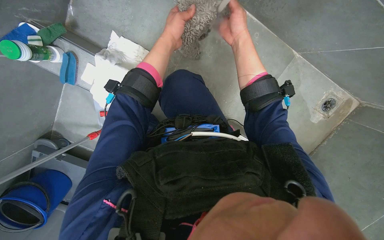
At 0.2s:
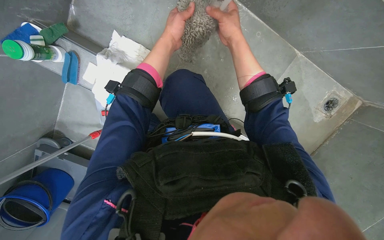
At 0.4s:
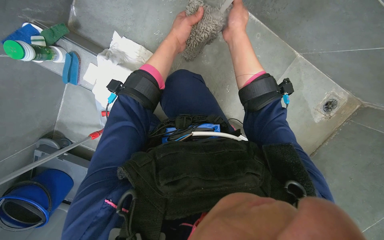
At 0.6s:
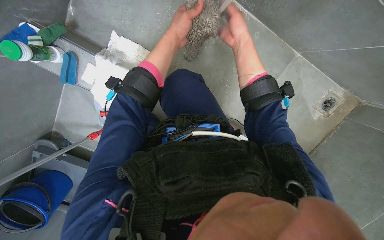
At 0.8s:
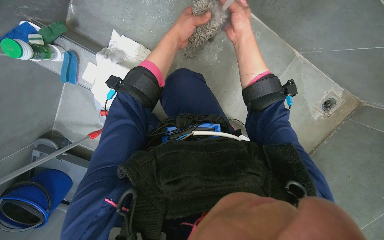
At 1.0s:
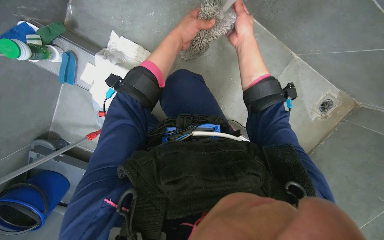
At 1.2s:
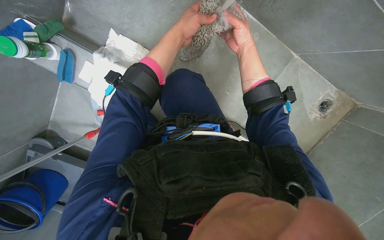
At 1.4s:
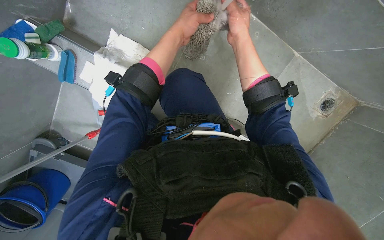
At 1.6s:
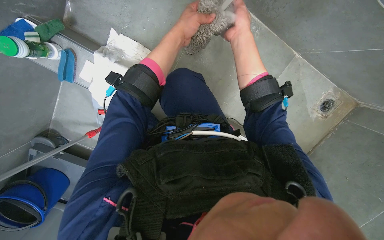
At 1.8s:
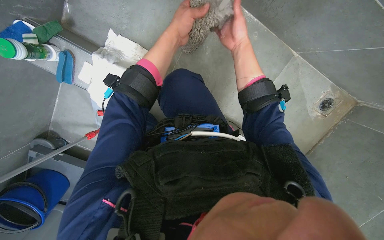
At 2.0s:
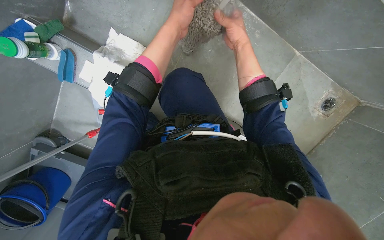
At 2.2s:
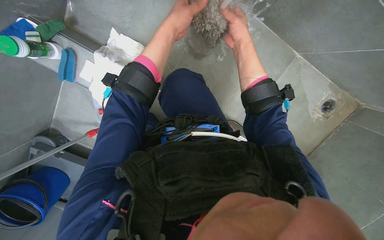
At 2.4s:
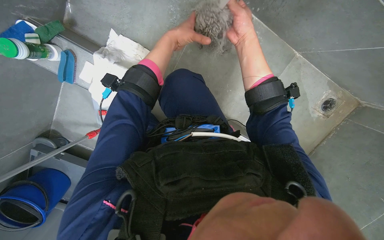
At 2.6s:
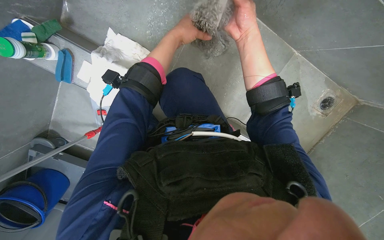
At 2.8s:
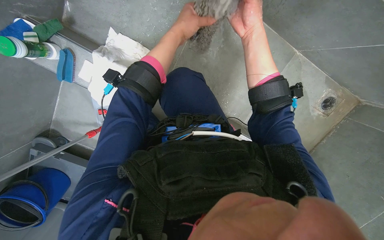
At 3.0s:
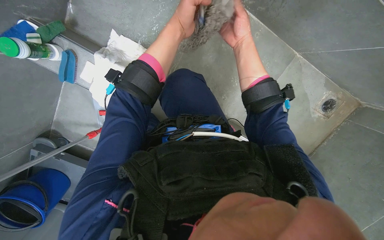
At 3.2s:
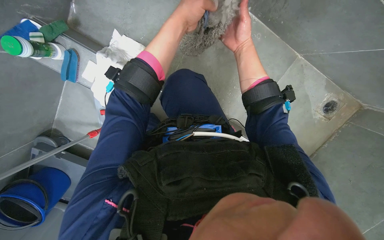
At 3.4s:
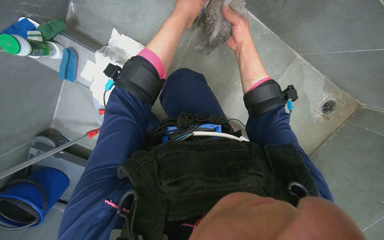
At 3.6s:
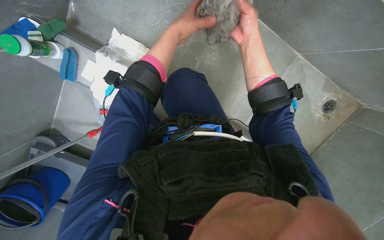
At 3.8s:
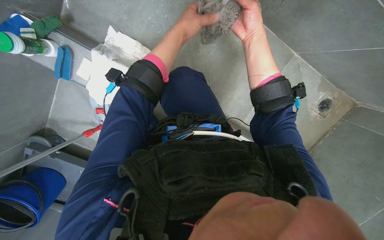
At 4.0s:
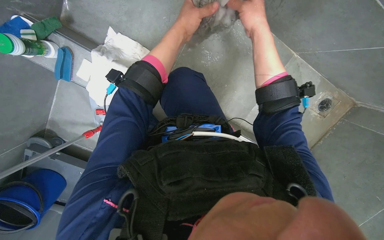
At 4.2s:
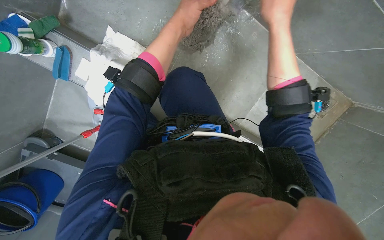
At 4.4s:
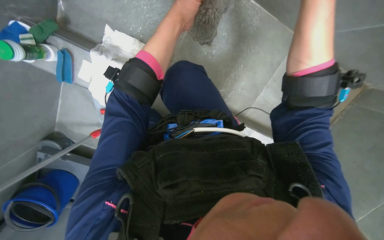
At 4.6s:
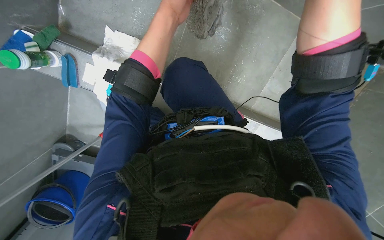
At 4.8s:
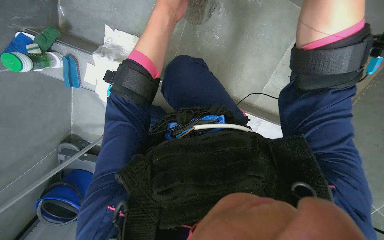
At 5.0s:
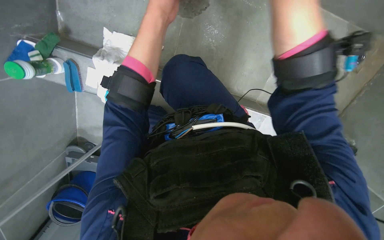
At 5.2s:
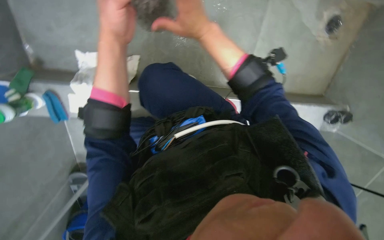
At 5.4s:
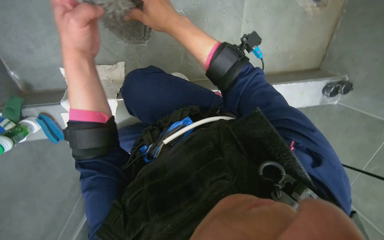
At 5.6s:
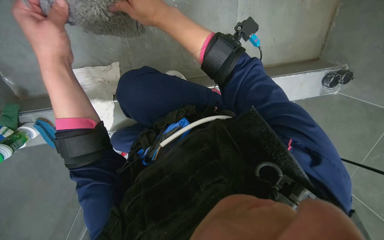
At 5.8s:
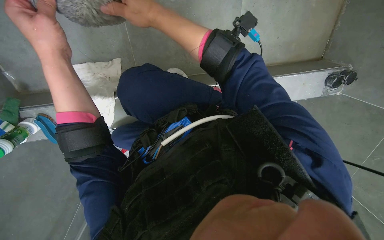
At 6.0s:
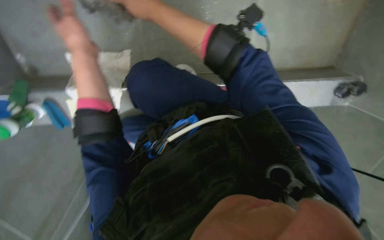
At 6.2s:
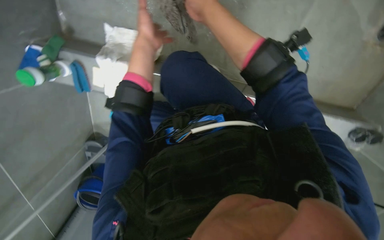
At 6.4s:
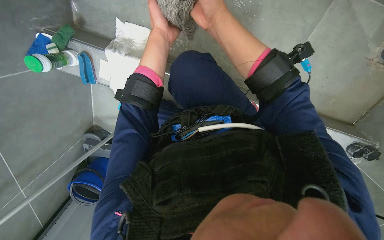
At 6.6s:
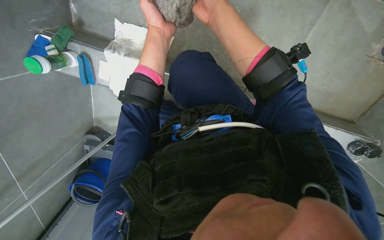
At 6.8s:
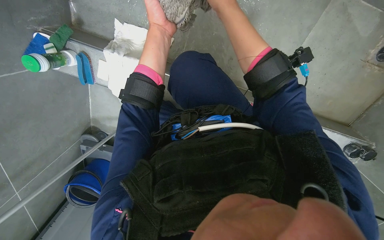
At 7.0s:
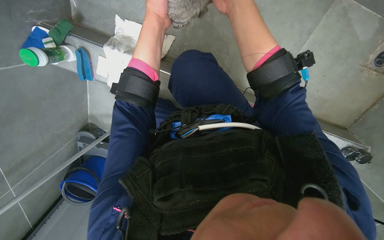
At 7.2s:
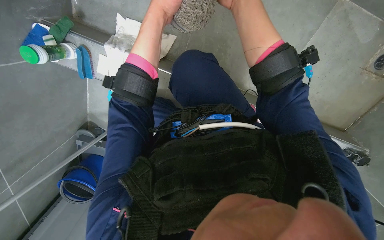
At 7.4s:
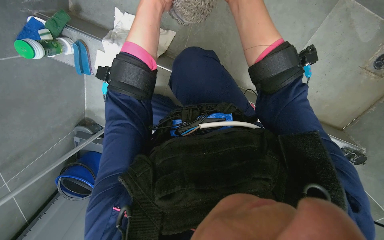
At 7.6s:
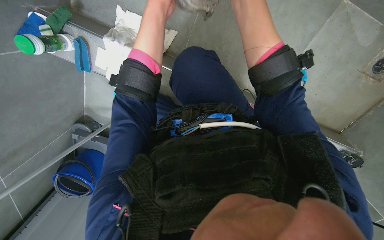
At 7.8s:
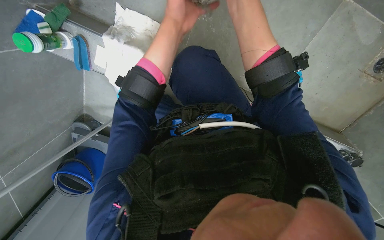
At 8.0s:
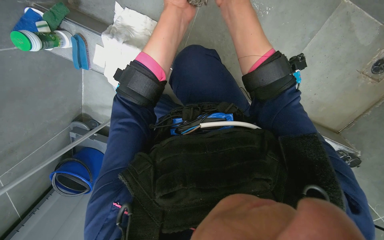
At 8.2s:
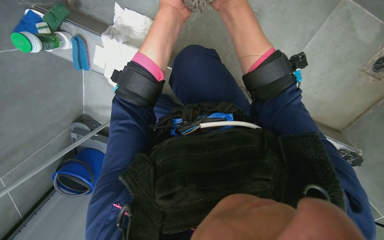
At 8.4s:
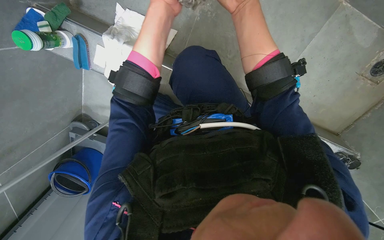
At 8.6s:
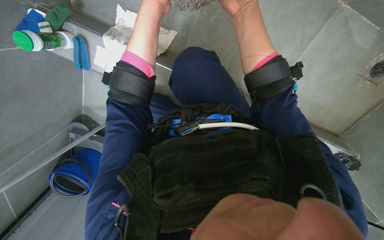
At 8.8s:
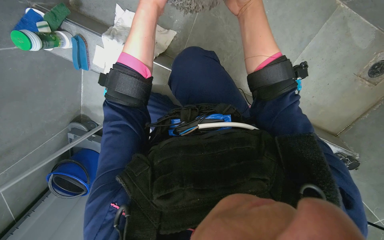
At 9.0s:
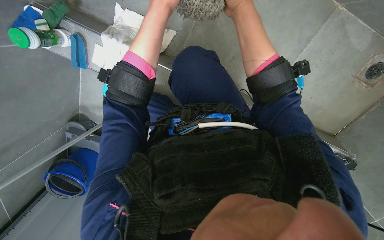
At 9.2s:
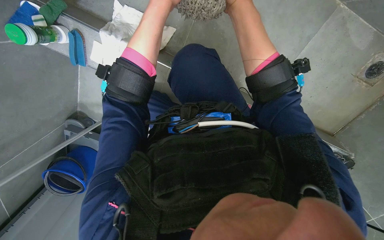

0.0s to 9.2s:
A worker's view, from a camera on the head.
Job: preparing cleaning supplies.
The whole recording: Cleaning mop head. The worker rinses and wrings out the mop head.
0.0s to 3.0s: The hands make small movements and keep their place.
7.6s to 9.2s: The hands work in one place, with small movements.

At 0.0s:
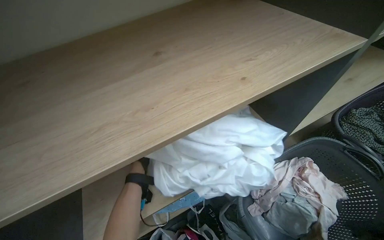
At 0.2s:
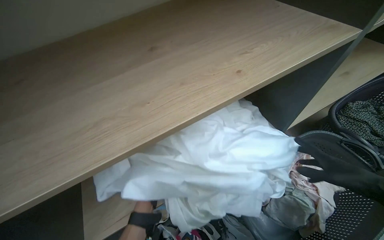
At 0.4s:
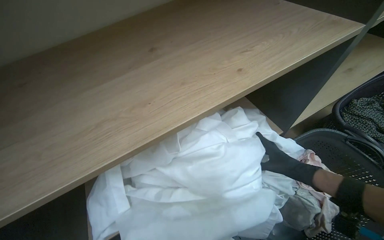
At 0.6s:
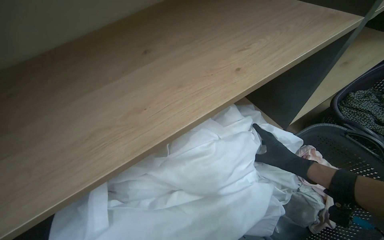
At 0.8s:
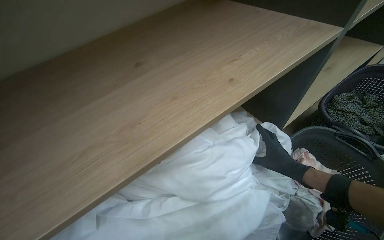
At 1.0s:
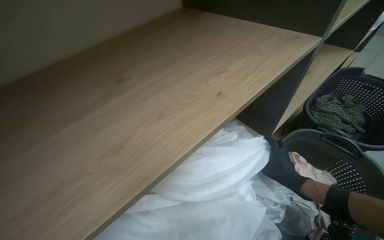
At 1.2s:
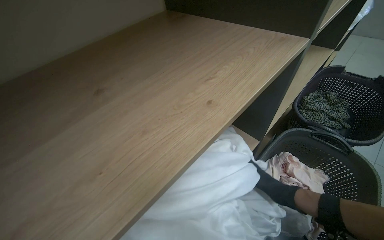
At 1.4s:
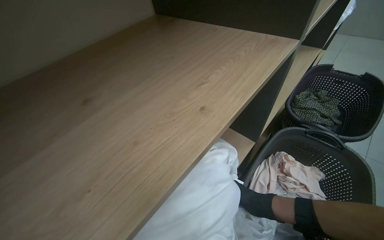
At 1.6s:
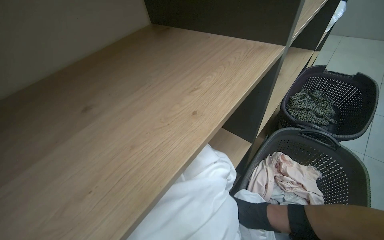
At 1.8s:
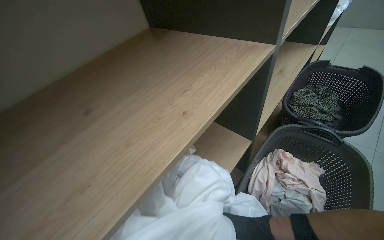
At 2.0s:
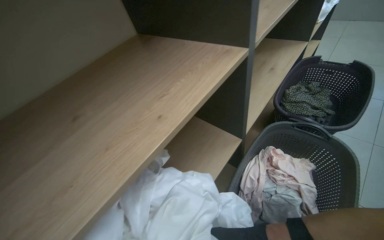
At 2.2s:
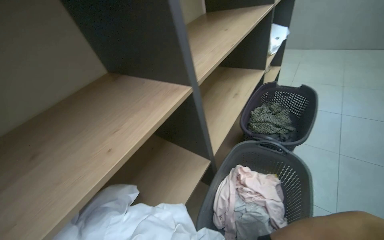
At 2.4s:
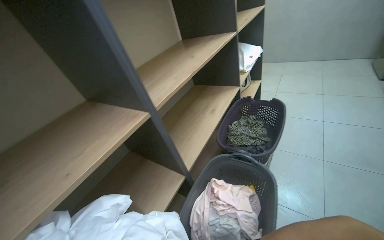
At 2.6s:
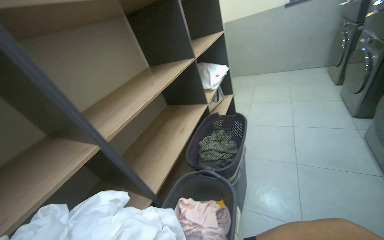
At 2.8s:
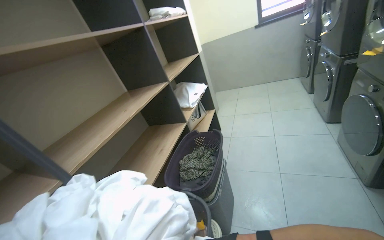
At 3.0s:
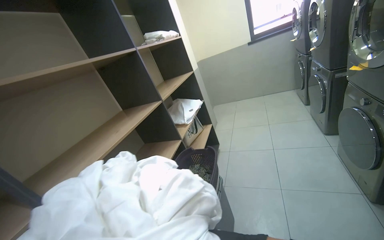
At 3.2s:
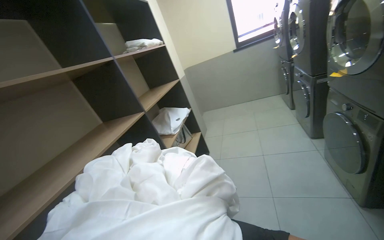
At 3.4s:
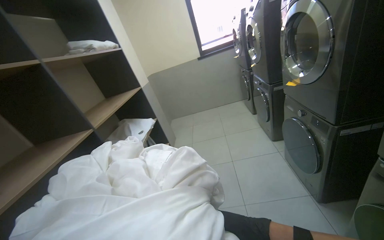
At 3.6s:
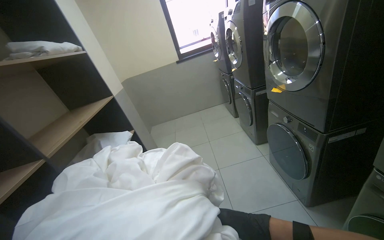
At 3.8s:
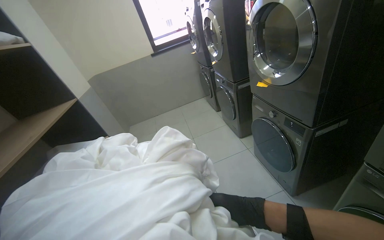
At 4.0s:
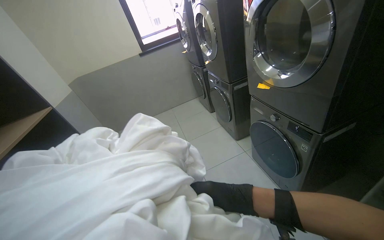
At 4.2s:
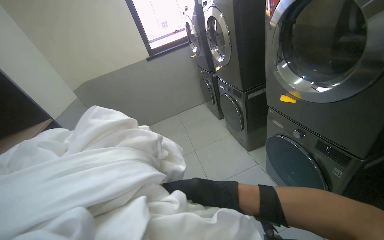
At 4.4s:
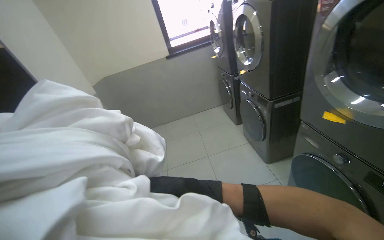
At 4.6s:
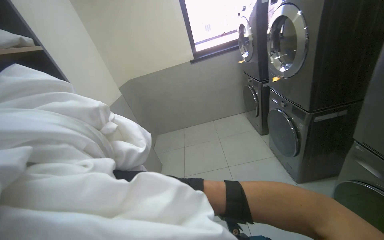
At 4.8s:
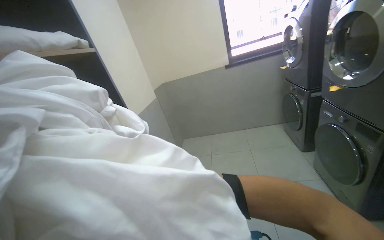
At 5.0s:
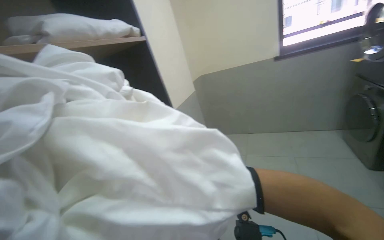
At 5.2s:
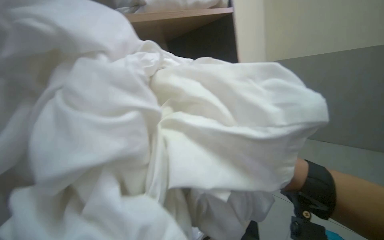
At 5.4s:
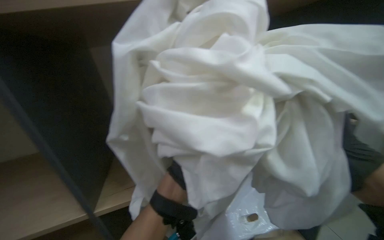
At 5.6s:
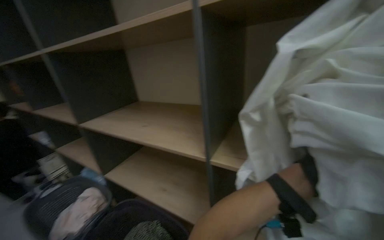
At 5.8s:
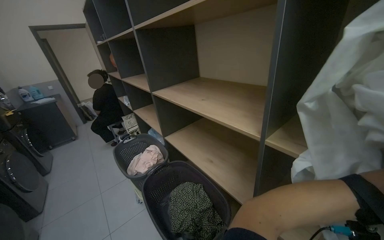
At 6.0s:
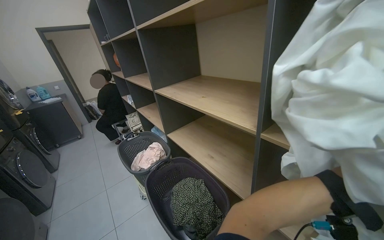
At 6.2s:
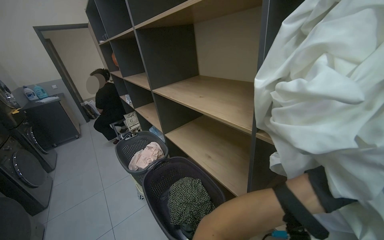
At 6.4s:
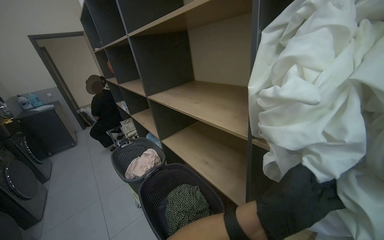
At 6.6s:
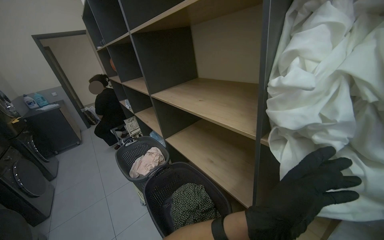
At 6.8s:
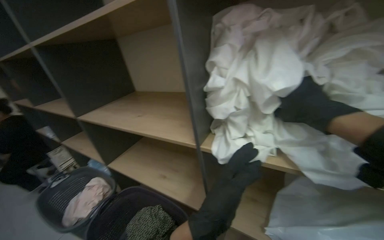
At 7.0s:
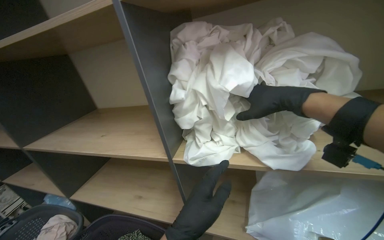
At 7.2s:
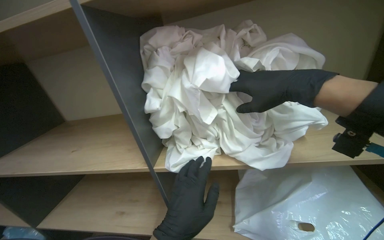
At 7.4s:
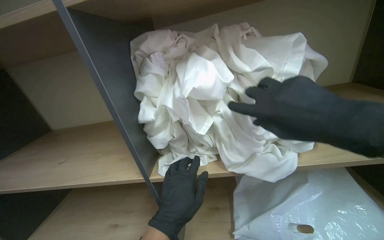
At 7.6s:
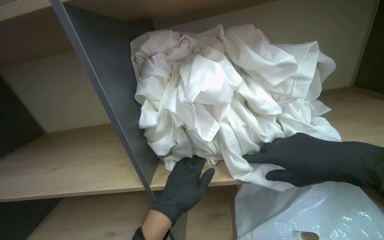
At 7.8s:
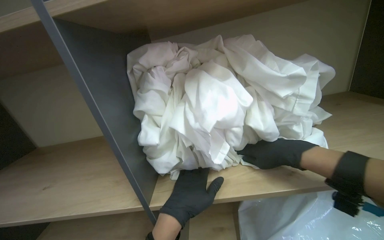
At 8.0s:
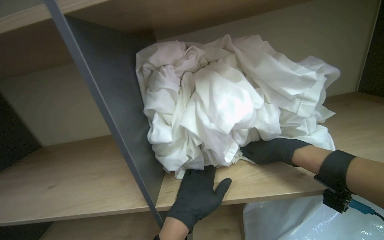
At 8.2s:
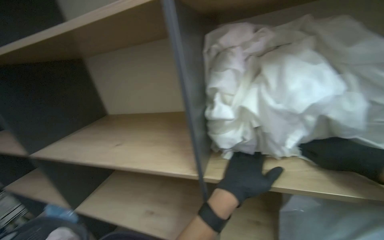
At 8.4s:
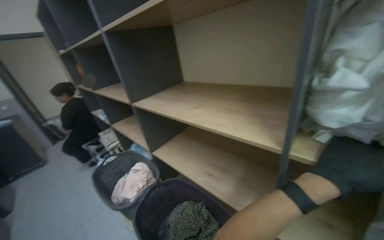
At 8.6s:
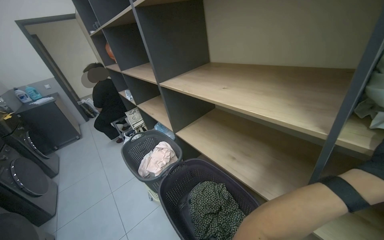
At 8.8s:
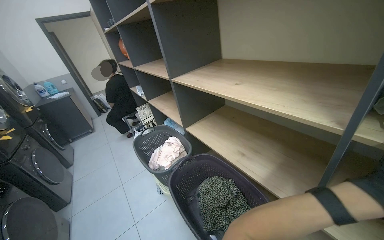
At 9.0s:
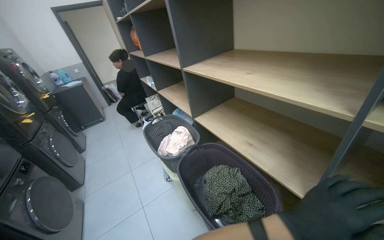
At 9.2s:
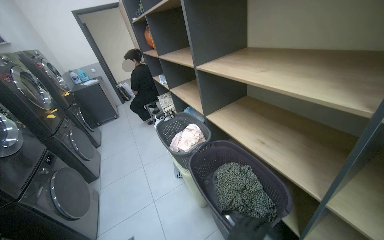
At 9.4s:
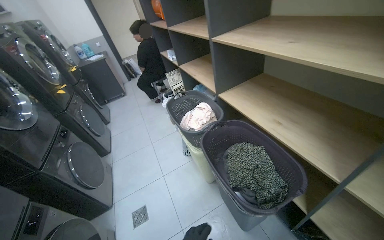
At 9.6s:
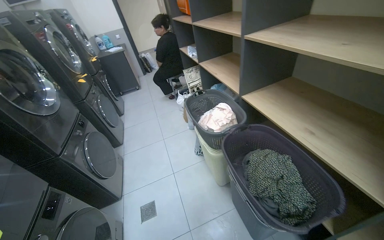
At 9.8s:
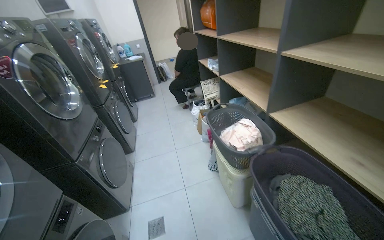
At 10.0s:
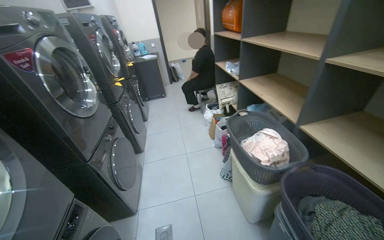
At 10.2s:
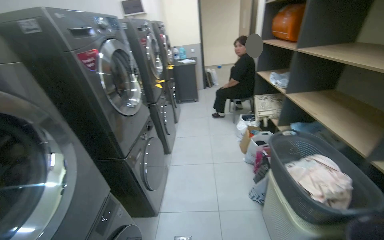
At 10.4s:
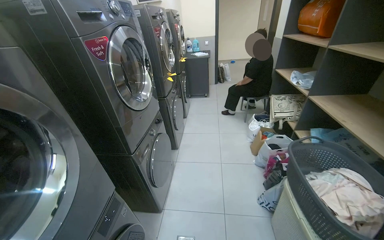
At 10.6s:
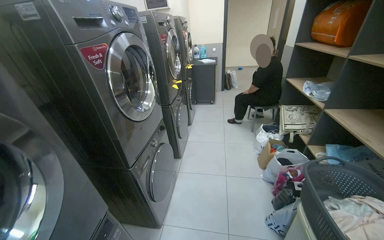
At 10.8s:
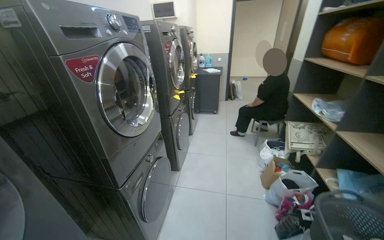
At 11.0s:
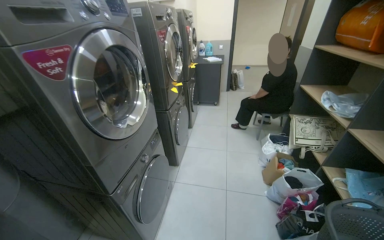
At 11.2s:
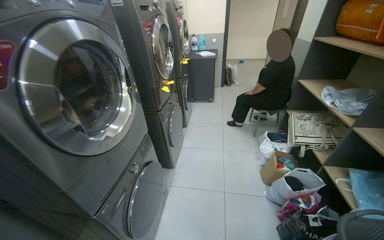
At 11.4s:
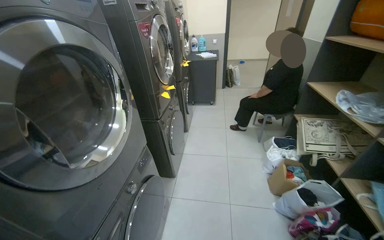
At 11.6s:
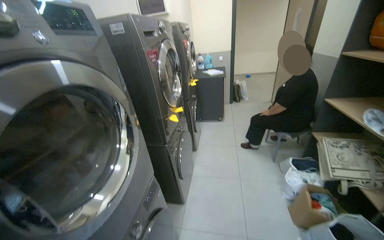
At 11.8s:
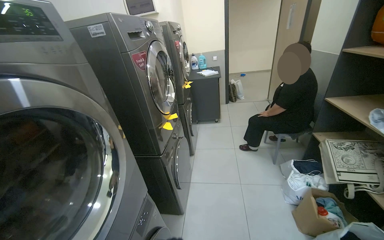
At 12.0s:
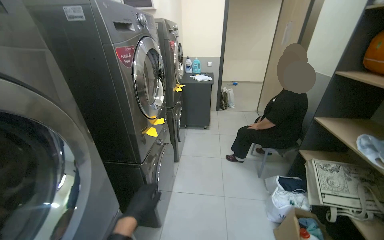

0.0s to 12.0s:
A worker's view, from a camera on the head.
Job: managing laundry.
The whole recording: Placing laundry on shelf. The worker places white laundry from a basket onto a shelf.
0.0s to 1.6s: The wearer's head swings approximately 20 degrees to the right.
1.6s to 3.0s: The camera travels to the right, roughly 70 cm. The view tilts roughly 30 degrees upward.
3.0s to 4.4s: The head travels about 90 cm. The view swings some 25 degrees to the right.
4.4s to 6.0s: The head turns to the left by about 70 degrees. The camera pitches downward, by approximately 15 degrees.
6.0s to 7.6s: The head rotates approximately 50 degrees to the right.
7.6s to 9.0s: The head rotates some 55 degrees to the left. The camera pitches downward, by roughly 20 degrees.
9.0s to 10.4s: The camera travels about 60 cm. The head turns to the left by about 40 degrees.
10.4s to 12.0s: The head travels some 90 cm.
